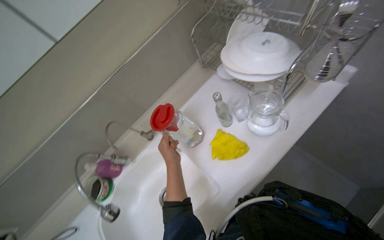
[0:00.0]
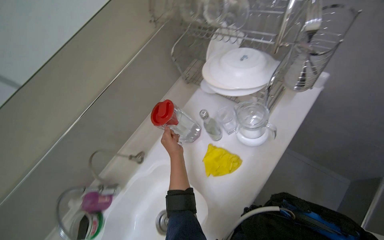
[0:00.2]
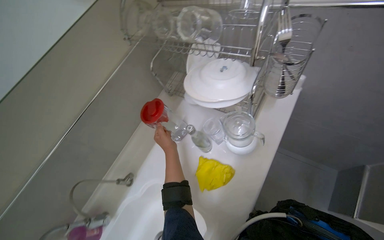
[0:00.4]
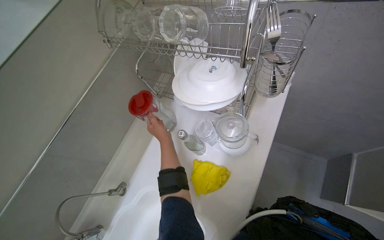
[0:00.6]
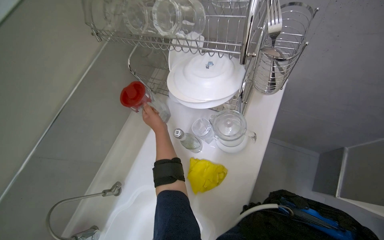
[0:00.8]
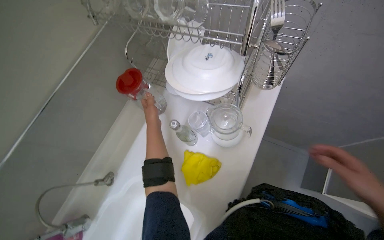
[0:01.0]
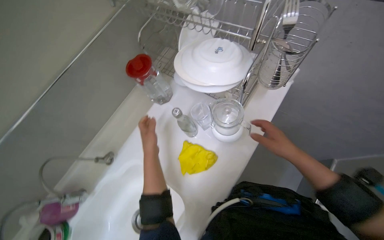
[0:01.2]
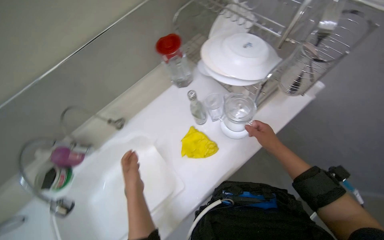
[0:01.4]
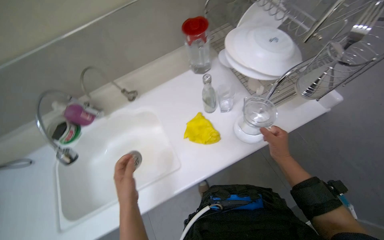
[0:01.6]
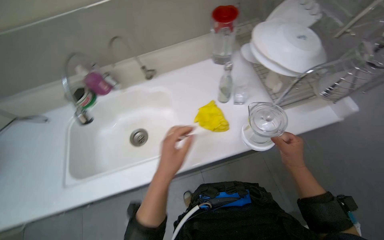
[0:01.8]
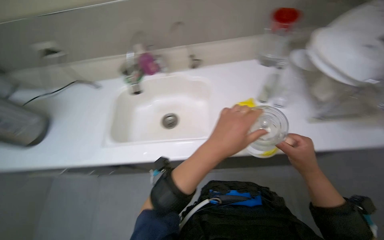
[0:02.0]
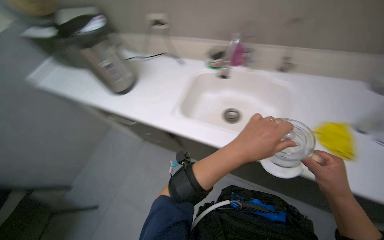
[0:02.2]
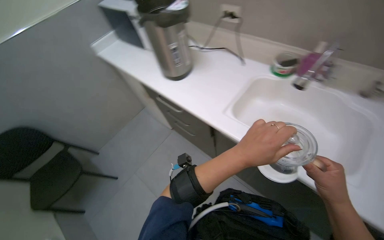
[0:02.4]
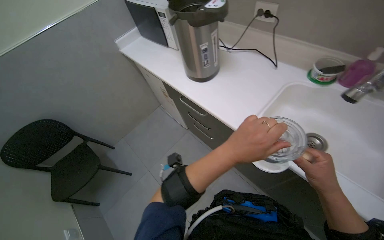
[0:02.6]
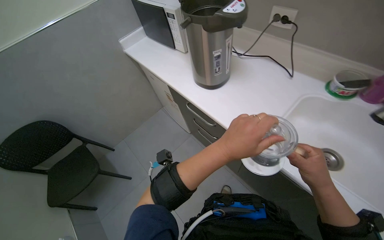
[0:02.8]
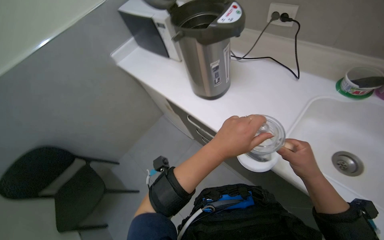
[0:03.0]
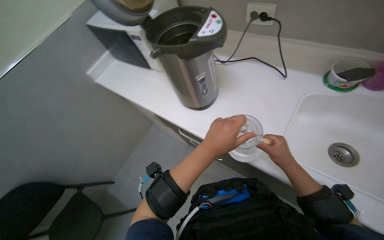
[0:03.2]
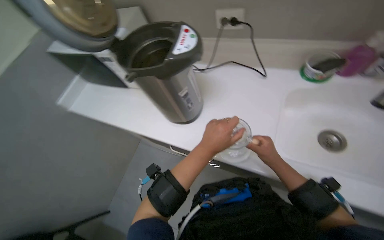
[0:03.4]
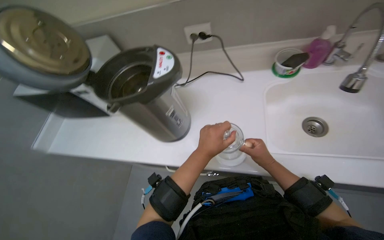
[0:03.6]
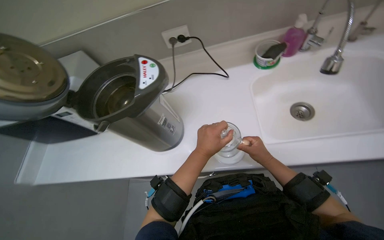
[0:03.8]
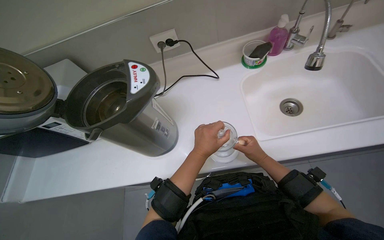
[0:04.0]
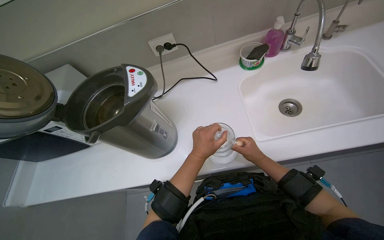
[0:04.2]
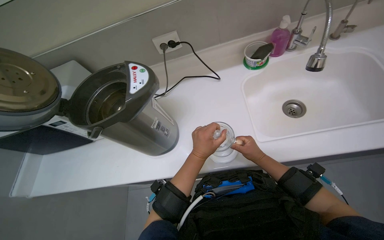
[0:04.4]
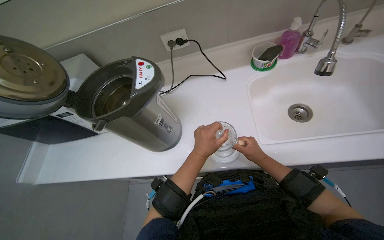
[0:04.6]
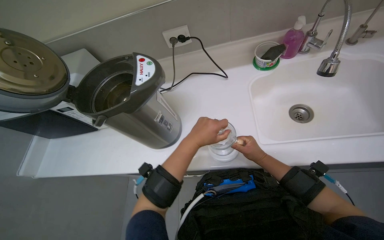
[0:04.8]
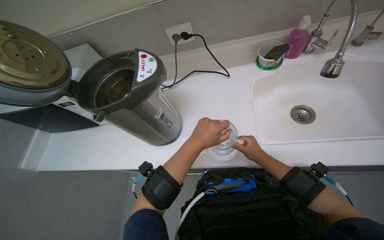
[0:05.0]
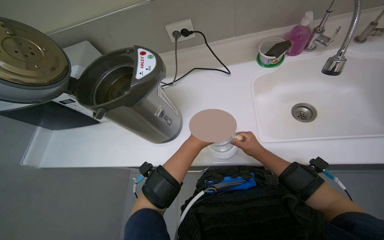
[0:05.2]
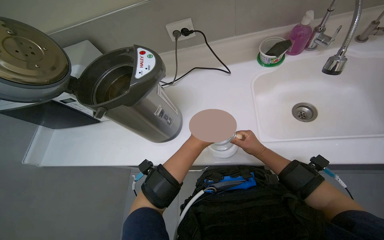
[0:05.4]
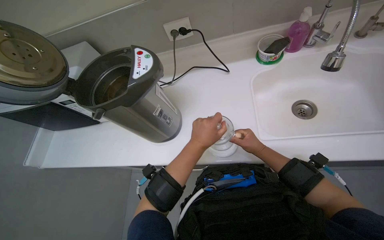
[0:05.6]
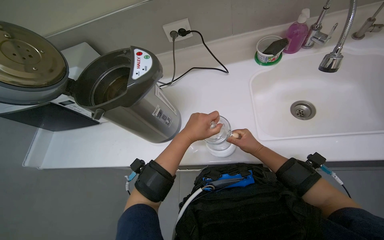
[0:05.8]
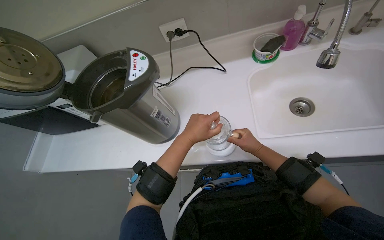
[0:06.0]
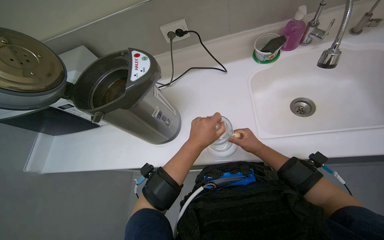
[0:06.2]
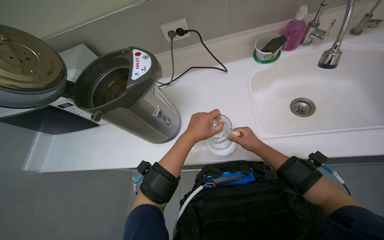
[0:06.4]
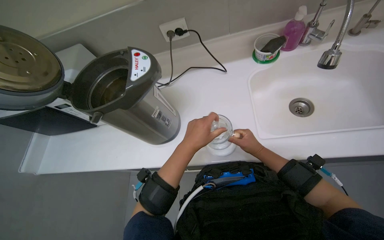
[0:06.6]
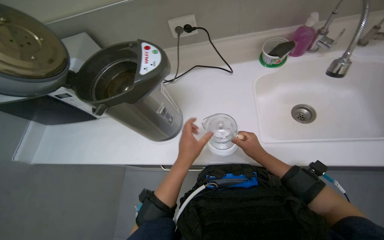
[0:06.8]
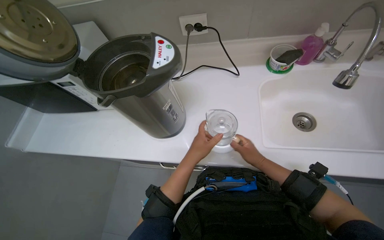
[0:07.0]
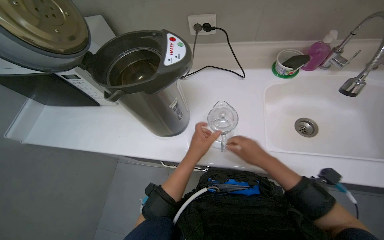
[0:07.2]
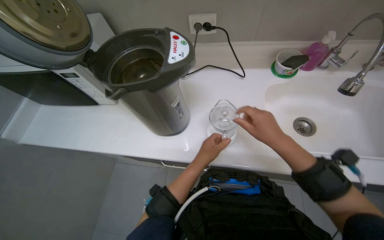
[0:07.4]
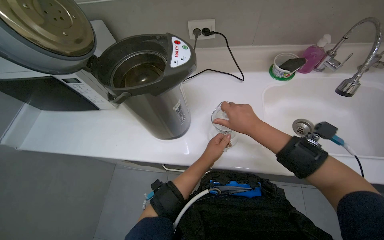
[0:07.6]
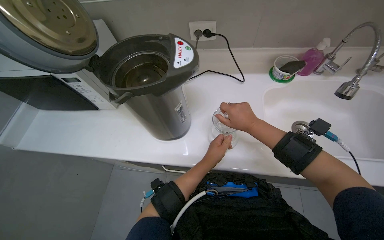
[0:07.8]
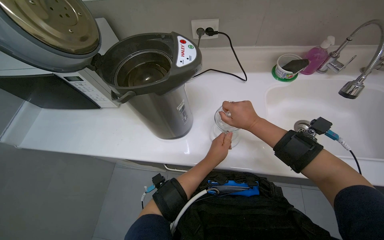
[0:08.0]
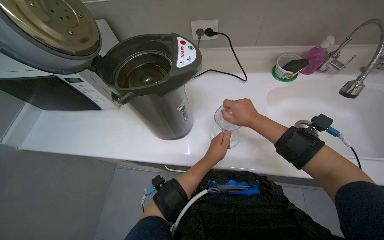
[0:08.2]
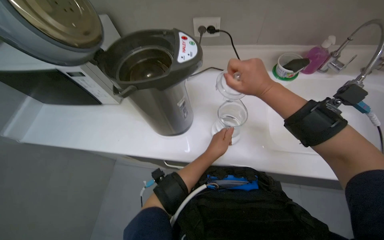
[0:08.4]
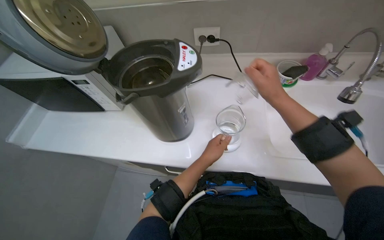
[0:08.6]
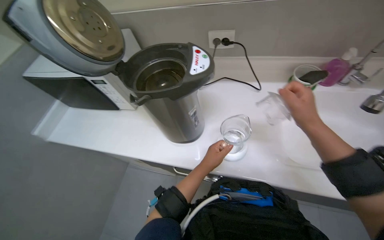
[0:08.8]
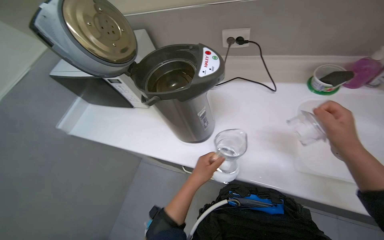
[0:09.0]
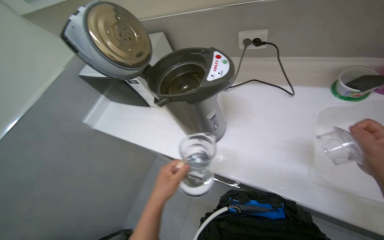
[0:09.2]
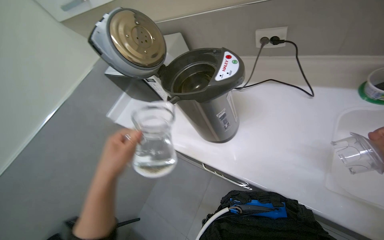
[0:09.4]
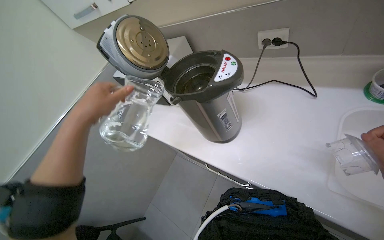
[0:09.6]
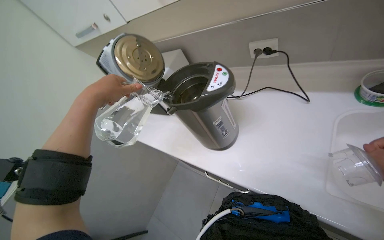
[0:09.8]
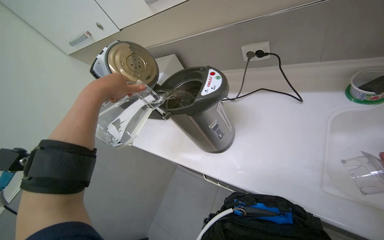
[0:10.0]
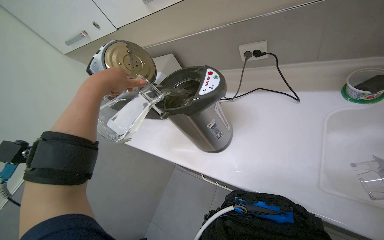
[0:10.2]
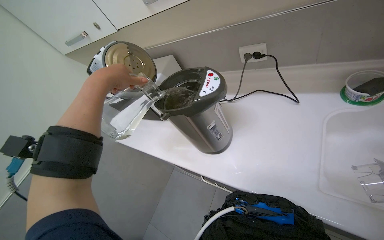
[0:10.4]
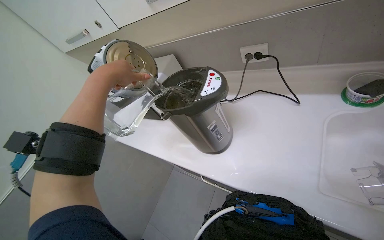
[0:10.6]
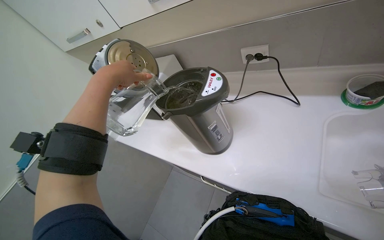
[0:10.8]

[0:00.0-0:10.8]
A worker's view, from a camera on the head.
Job: preparing food.
The whole recording: Filling kettle with water. The worker pours water from bottles and a pitcher into the kettle.
0:01.6 to 0:03.0: The camera is carried roughly 50 cm. The head rotates about 50 degrees to the left.
0:03.0 to 0:04.6: The wearer's head swings some 45 degrees to the right.
0:04.6 to 0:06.2: The hands make small movements and keep their place.
0:06.2 to 0:07.8: The right hand is displaced up the picture, to the left and nearer to the camera by about 20 cm.
0:07.8 to 0:09.2: The view swings some 20 degrees to the left. The left hand shifts about 20 cm to the left and nearer to the camera.
0:09.2 to 0:10.8: The left hand goes some 35 cm up the picture.

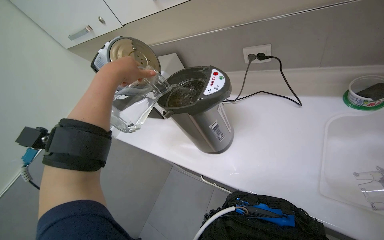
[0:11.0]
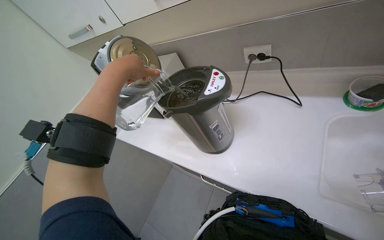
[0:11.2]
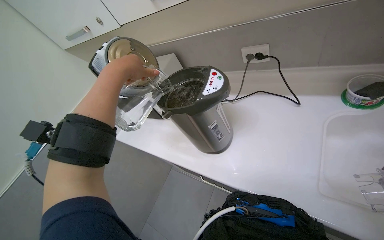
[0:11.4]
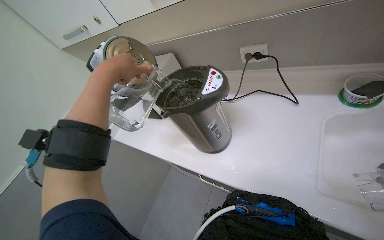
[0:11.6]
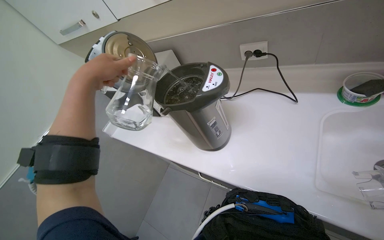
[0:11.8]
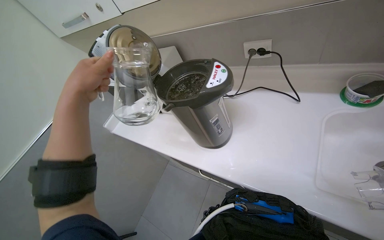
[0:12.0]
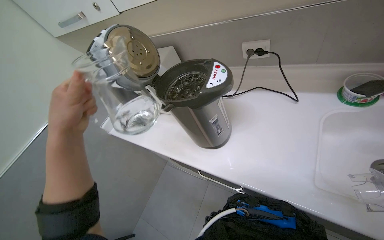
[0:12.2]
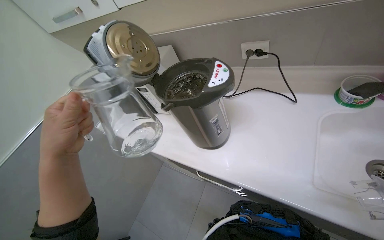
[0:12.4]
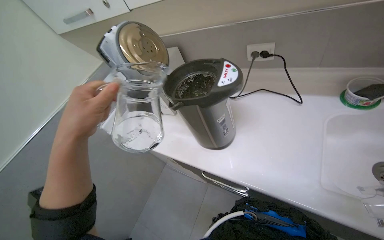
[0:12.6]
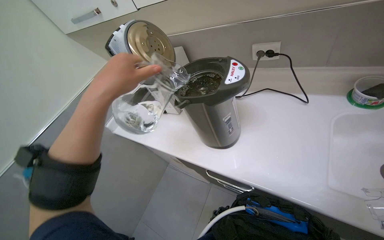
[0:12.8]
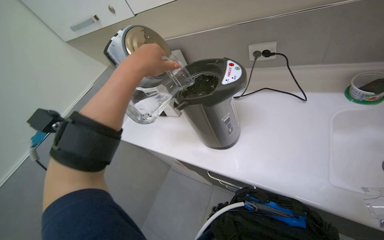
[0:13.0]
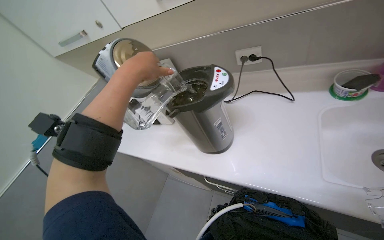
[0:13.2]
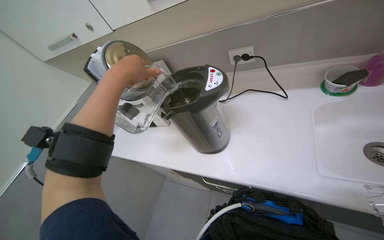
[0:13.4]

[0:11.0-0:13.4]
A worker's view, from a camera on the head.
Job: preparing food.
The whole recording: Filling kettle with water. The worker pours water from bottles and a pitcher into the kettle.
0:11.0 to 0:12.2: The left hand goes approximately 15 cm down the picture.
0:12.2 to 0:13.4: The left hand moves up the picture and to the right, approximately 15 cm.

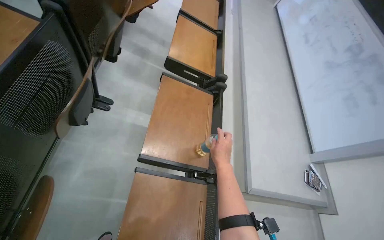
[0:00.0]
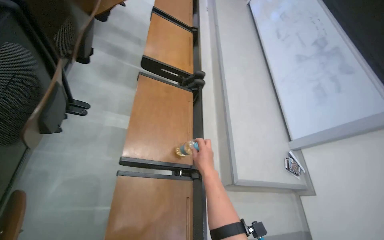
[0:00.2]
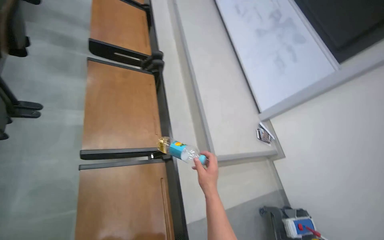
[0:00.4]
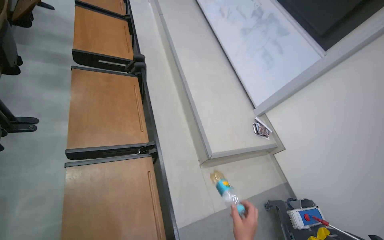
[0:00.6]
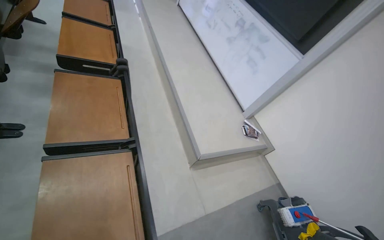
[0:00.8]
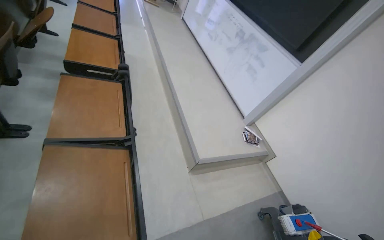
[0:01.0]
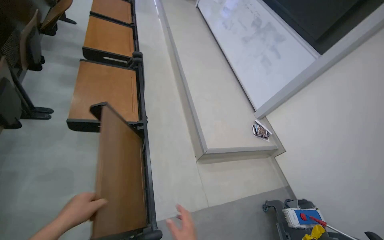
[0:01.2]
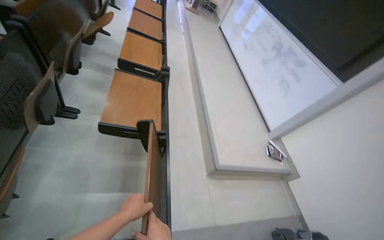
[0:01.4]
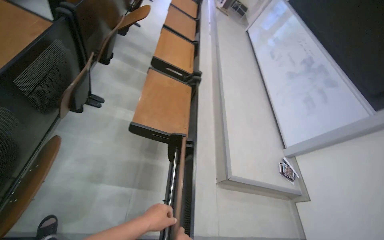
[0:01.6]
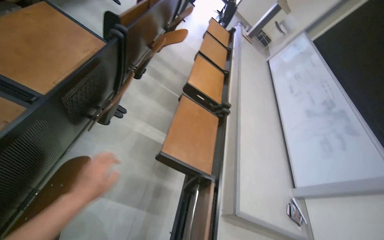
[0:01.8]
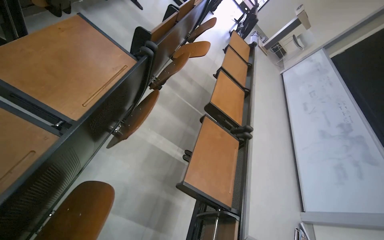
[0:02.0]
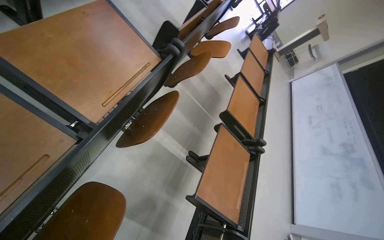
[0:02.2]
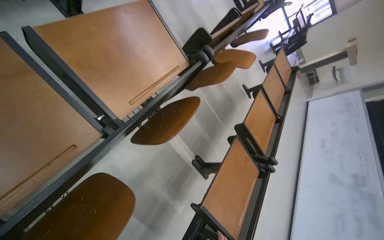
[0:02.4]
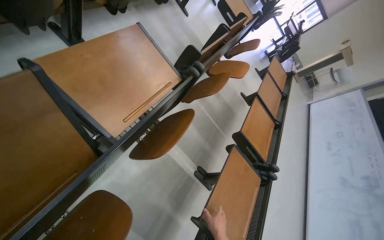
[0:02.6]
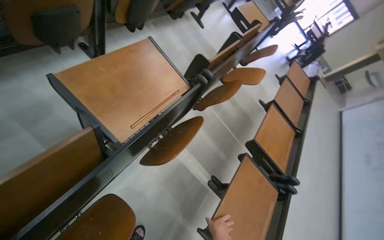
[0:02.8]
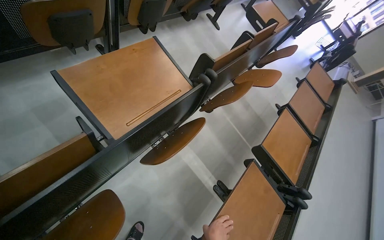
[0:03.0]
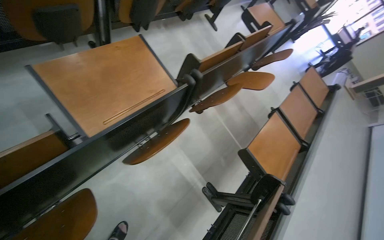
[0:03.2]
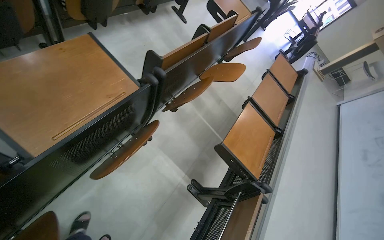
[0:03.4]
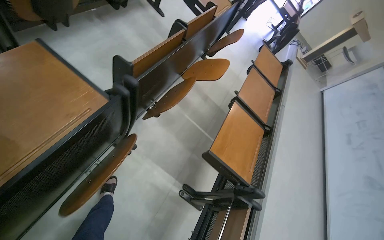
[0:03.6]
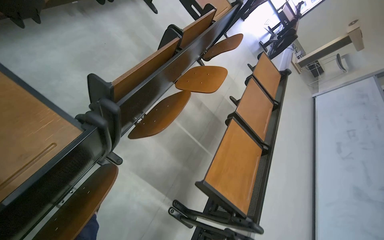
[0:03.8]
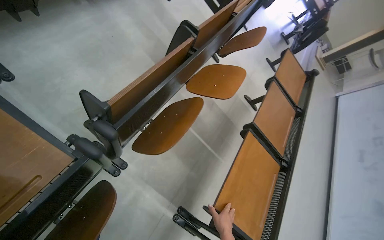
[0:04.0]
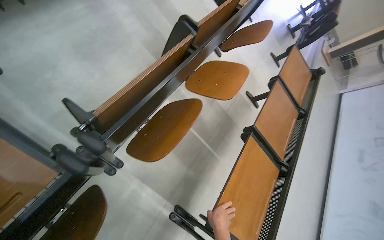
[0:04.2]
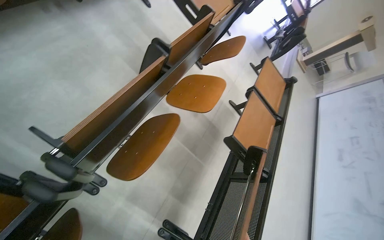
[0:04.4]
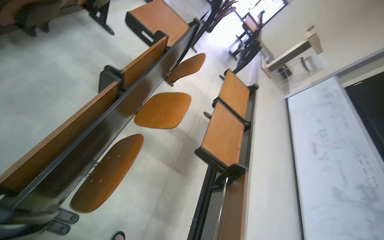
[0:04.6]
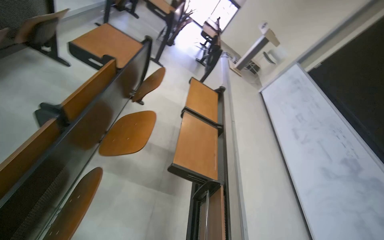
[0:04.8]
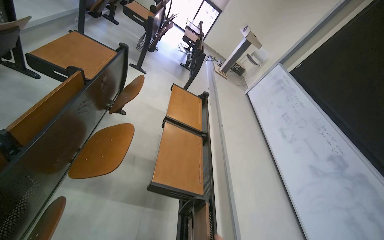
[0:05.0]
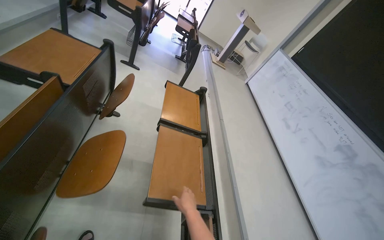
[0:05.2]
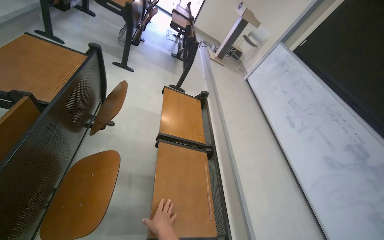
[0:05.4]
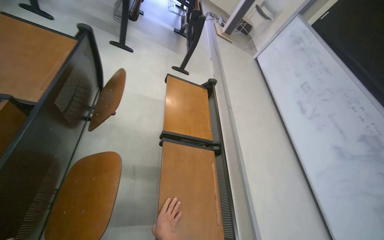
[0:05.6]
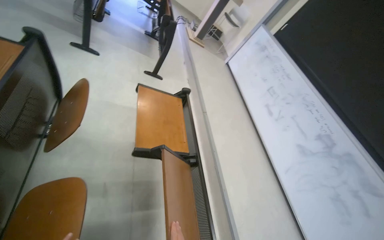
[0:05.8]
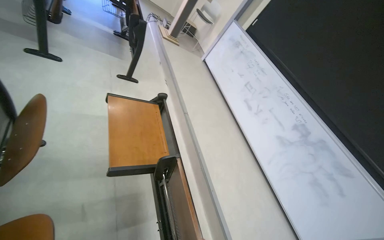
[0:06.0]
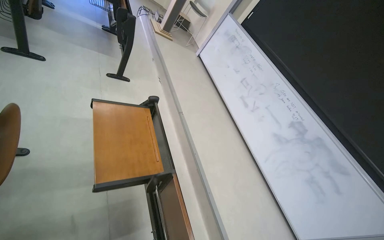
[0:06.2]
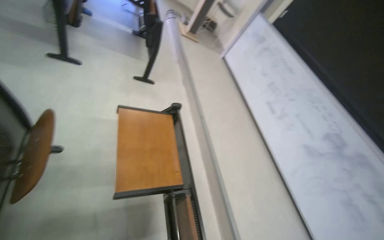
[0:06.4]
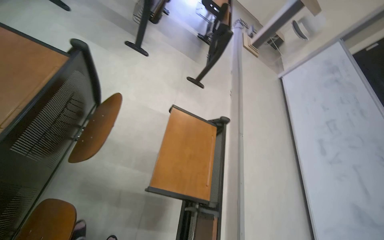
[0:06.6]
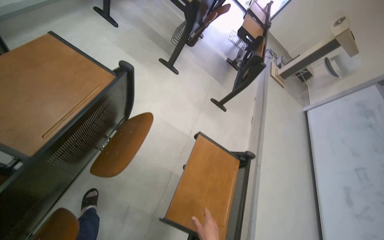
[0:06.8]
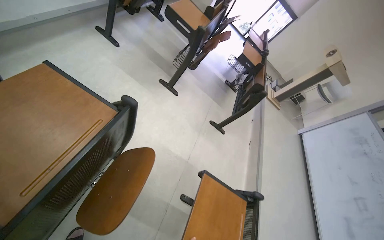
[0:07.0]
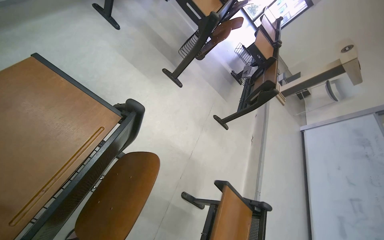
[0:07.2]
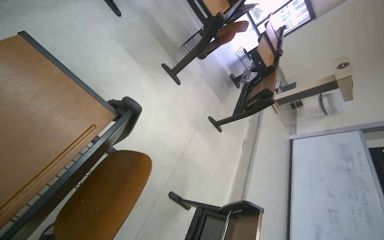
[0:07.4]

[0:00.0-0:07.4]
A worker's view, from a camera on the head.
Job: organizing items.
The whole recording: Folding up lecture hall desks. The worker folds up the desks in the lecture hall.
0:00.0 to 0:01.4: The camera is carried some 50 cm.
0:01.4 to 0:03.0: The wearer moves roughly 70 cm. The head rotates roughly 45 degrees to the left.
0:03.0 to 0:04.4: The camera travels some 70 cm.
0:04.4 to 0:06.0: The camera is carried about 90 cm. The head rotates roughly 45 degrees to the right.
0:06.0 to 0:07.4: The camera travels approximately 70 cm. The head turns to the left by some 45 degrees.
